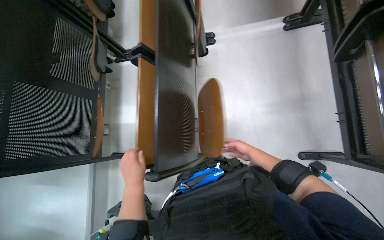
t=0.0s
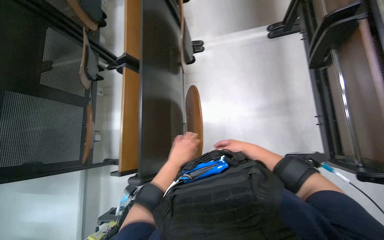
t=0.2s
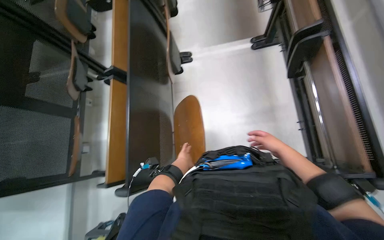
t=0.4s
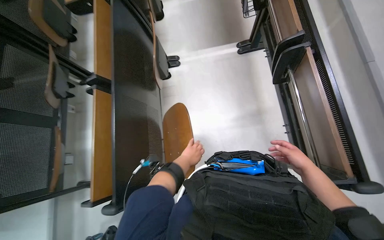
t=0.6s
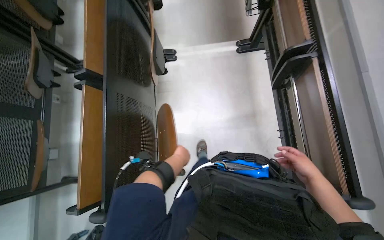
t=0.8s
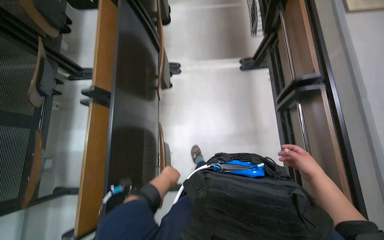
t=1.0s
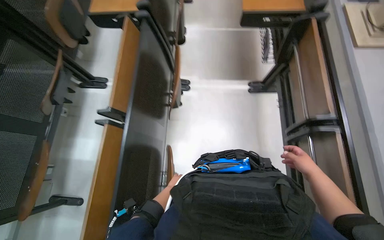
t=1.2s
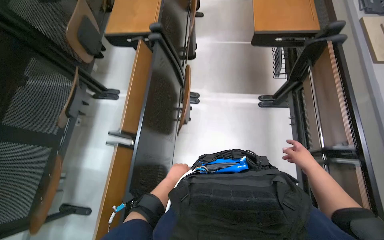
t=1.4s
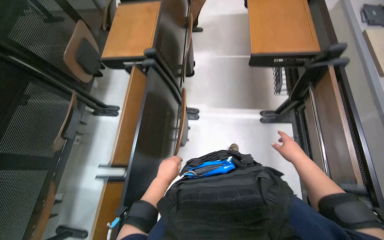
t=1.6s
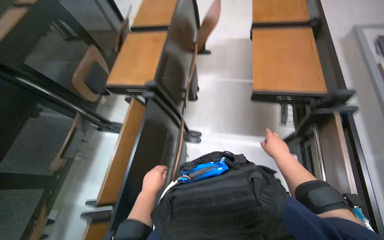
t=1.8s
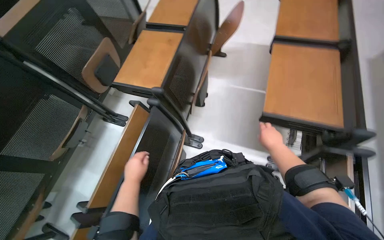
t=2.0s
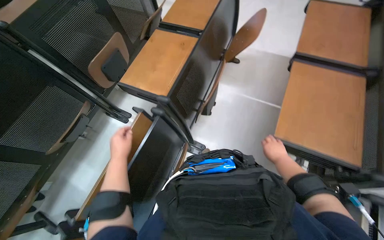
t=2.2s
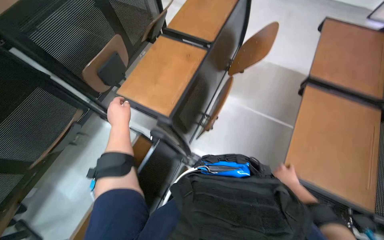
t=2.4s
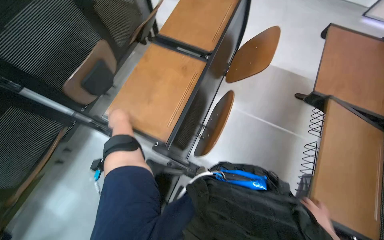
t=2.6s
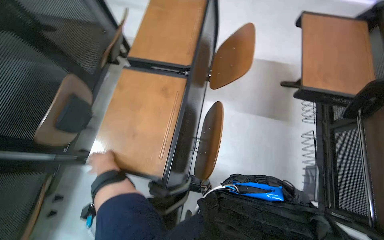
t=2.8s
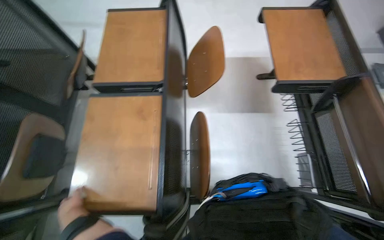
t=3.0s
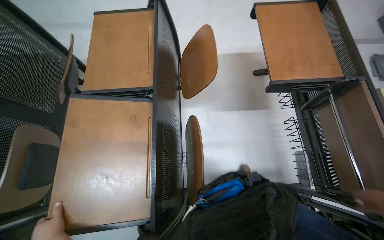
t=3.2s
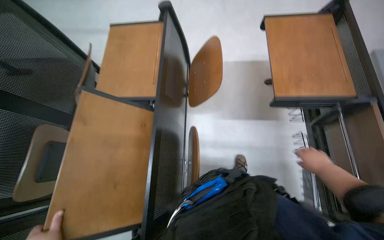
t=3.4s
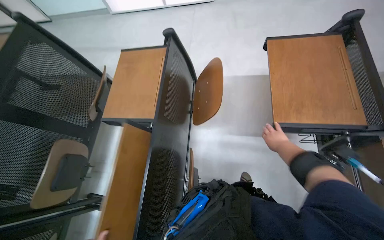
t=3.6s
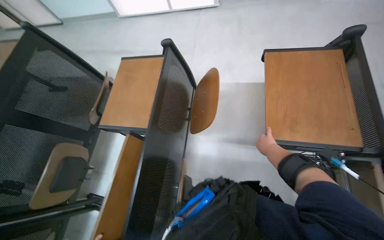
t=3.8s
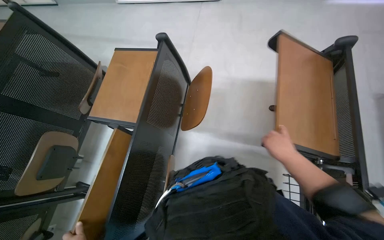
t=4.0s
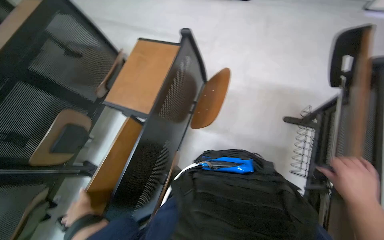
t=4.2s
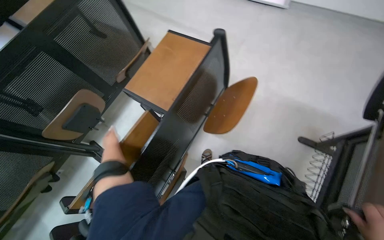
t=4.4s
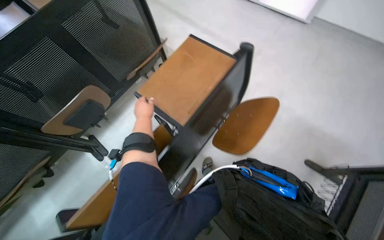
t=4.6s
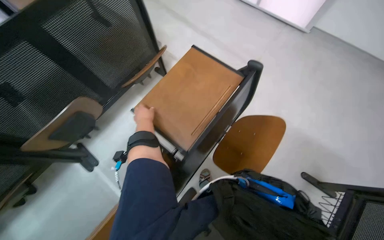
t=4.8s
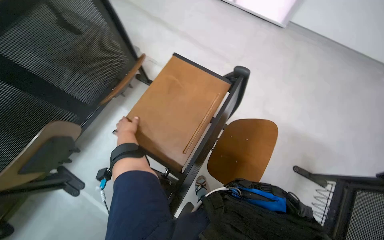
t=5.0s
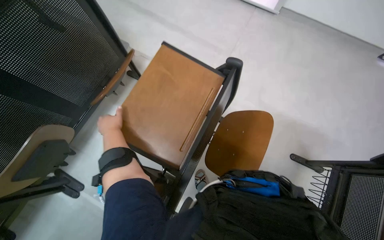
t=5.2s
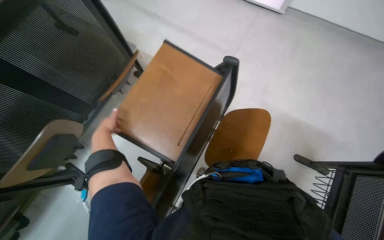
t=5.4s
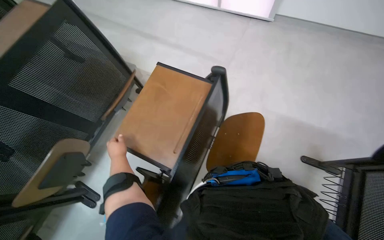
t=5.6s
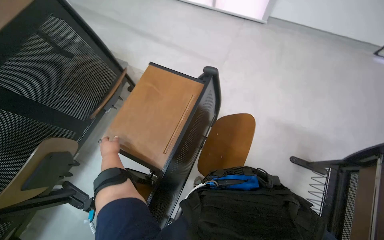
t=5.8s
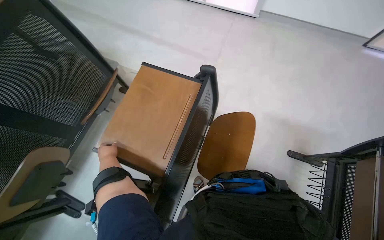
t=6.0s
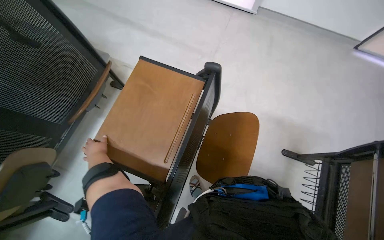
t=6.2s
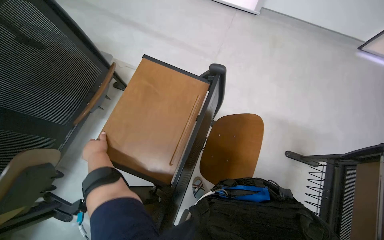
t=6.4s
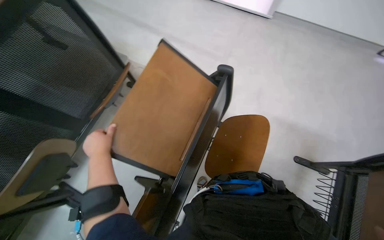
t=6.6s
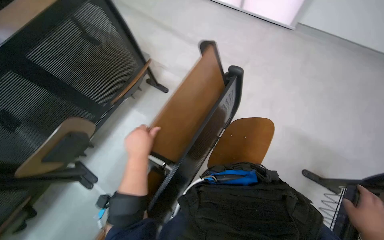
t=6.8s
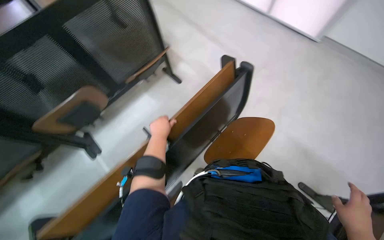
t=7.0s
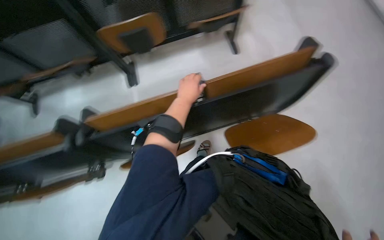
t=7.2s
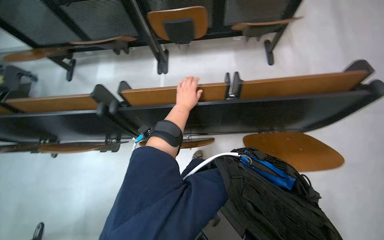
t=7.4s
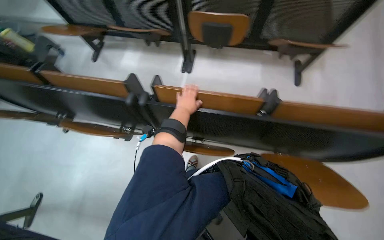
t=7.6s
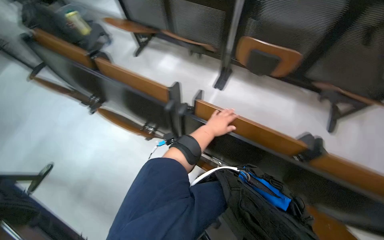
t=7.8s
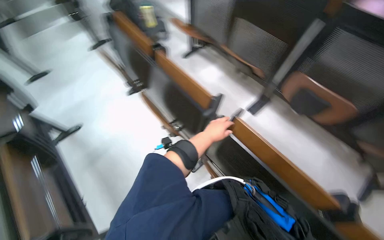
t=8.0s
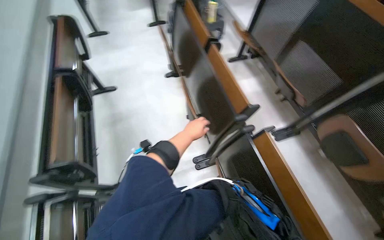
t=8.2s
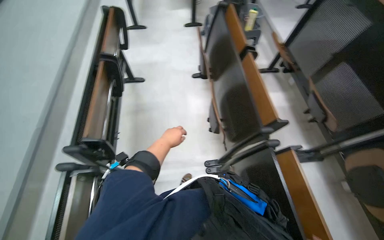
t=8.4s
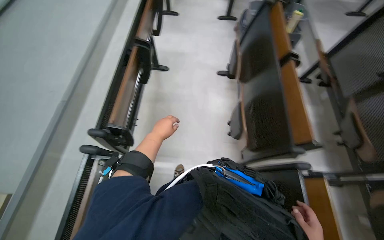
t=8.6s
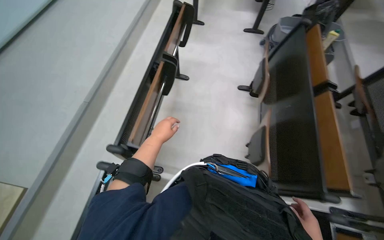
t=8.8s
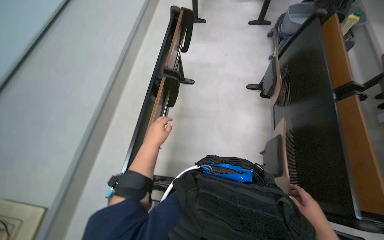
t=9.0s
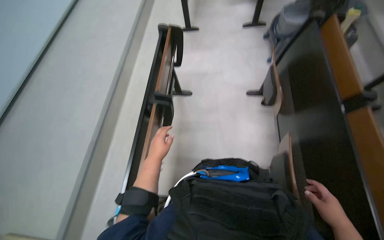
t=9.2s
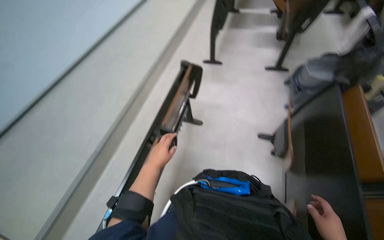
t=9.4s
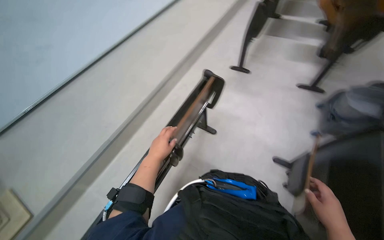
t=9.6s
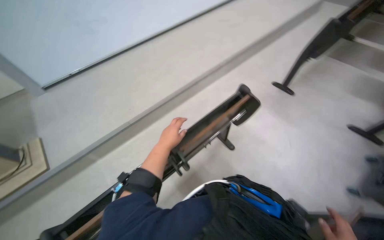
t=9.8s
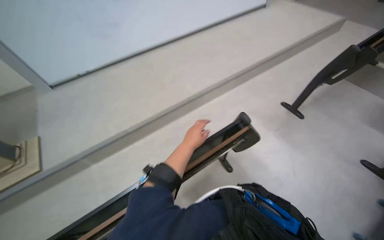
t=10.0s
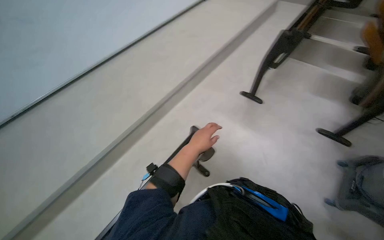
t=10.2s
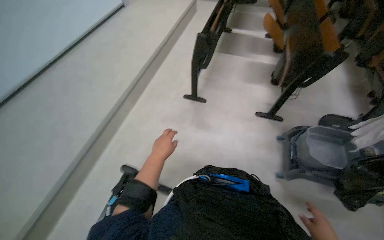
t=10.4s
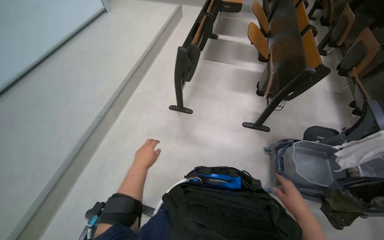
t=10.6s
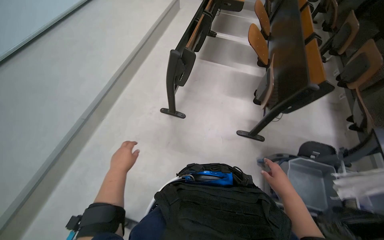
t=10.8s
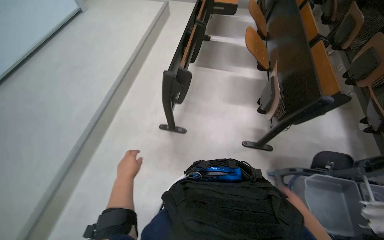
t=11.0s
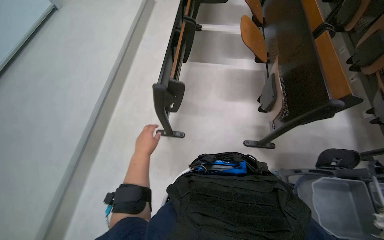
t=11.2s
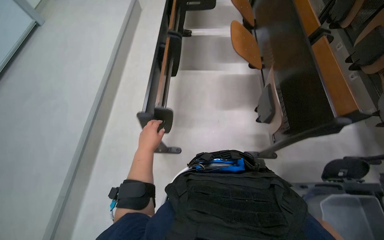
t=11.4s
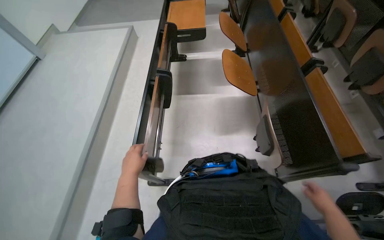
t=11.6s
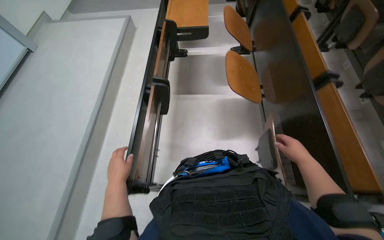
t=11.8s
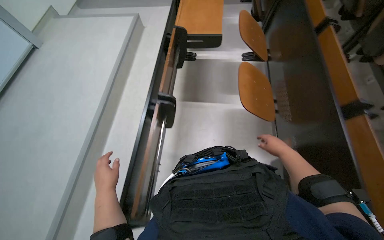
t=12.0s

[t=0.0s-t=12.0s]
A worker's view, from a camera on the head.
Job: organizing items.
The whole recording: Folding down classroom desks. The worker walks through the classroom and folds down the desks.
t=0.0s to t=1.6s: The wearer moves roughly 40 cm. The wearer looks approximately 10 degrees further upward.
t=1.6s to t=3.0s: The camera is carried some 80 cm.
t=3.0s to t=4.4s: The head turns to the left by roughly 35 degrees.
t=6.0s to t=7.6s: The wearer looks approximately 80 degrees further to the left.
t=7.6s to t=9.0s: The head travels roughly 60 cm. The head turns to the left by about 90 degrees.
t=9.0s to t=10.4s: The camera travels about 1 m.
t=10.4s to t=12.0s: The head travels approximately 1 m.

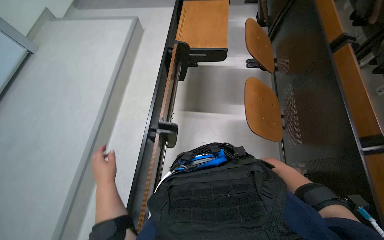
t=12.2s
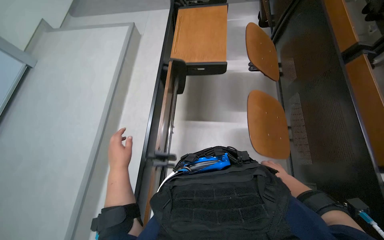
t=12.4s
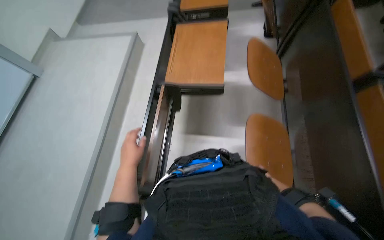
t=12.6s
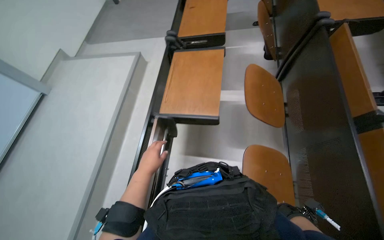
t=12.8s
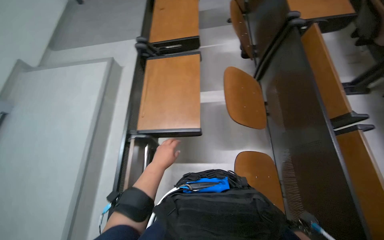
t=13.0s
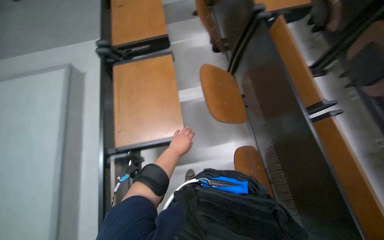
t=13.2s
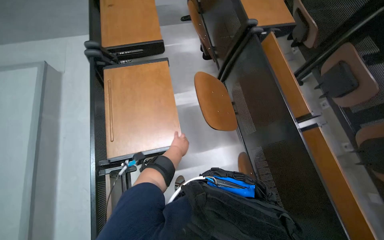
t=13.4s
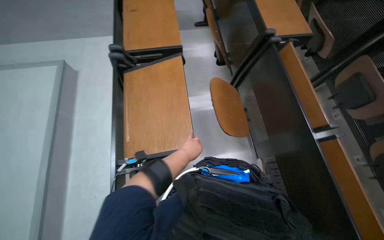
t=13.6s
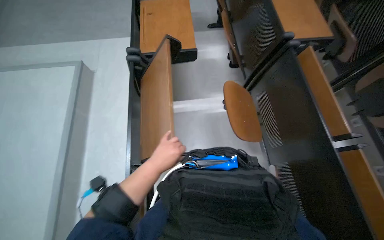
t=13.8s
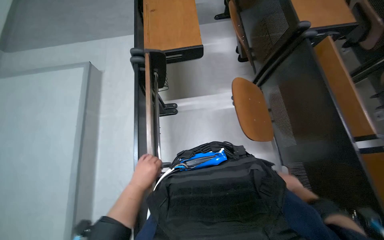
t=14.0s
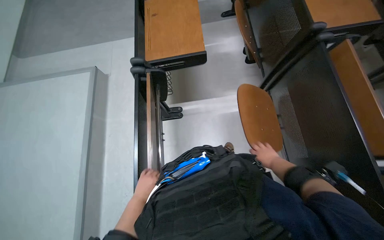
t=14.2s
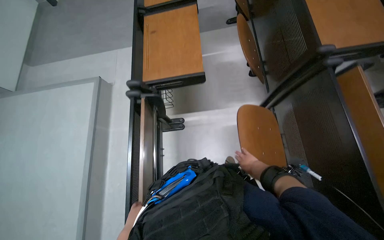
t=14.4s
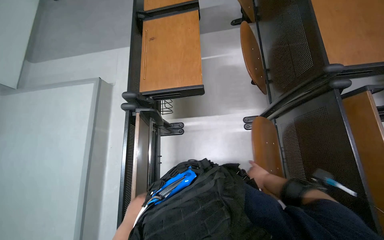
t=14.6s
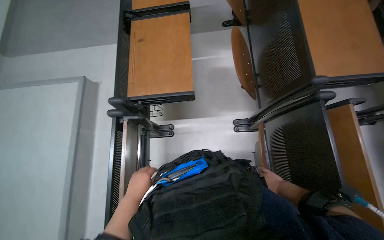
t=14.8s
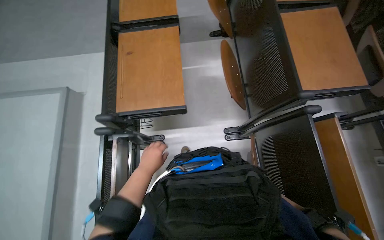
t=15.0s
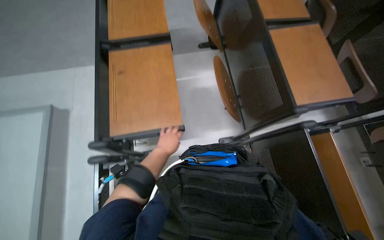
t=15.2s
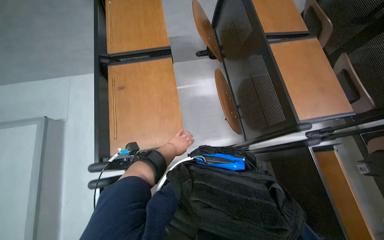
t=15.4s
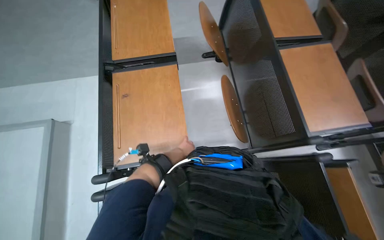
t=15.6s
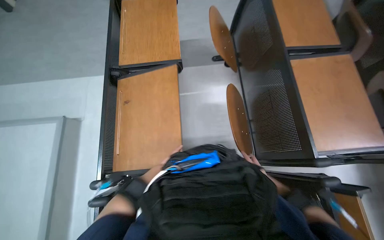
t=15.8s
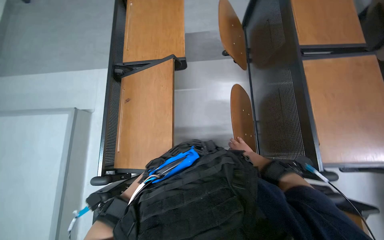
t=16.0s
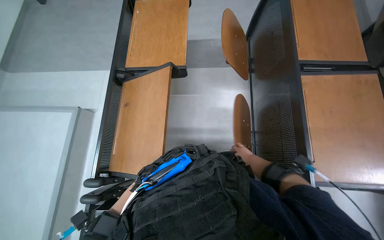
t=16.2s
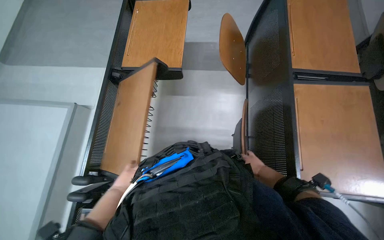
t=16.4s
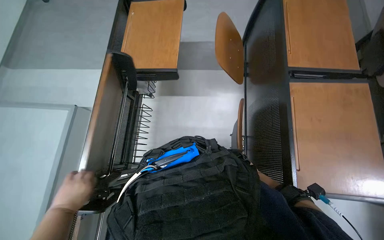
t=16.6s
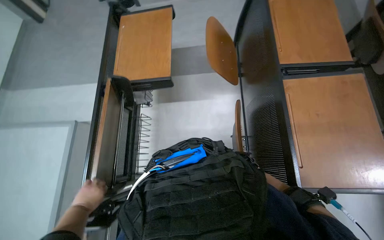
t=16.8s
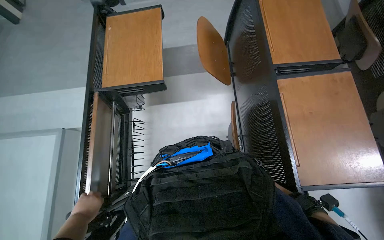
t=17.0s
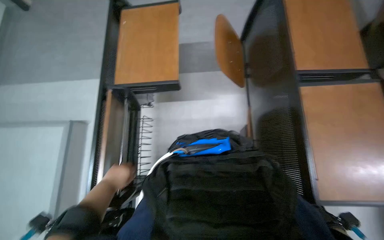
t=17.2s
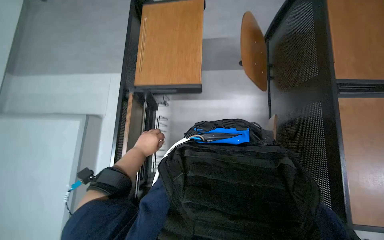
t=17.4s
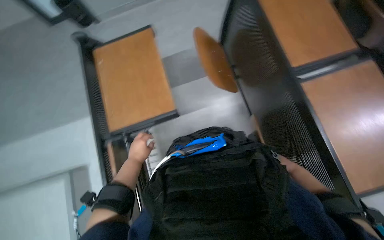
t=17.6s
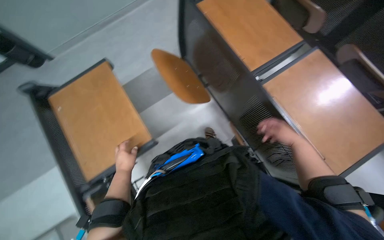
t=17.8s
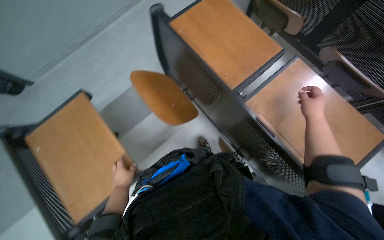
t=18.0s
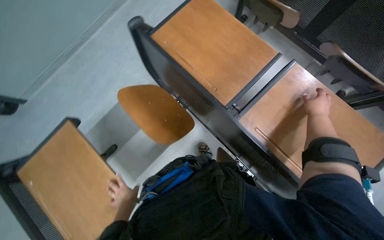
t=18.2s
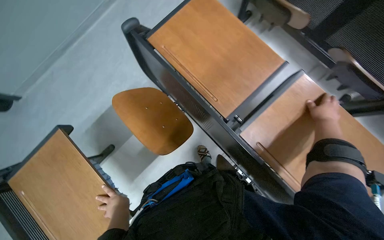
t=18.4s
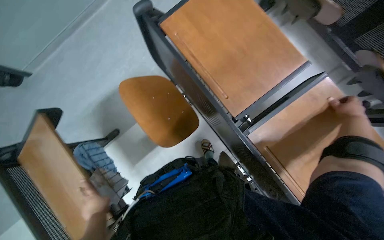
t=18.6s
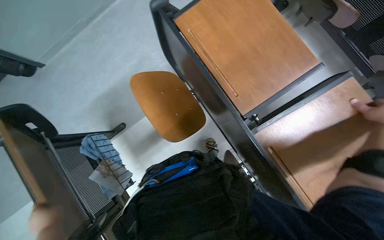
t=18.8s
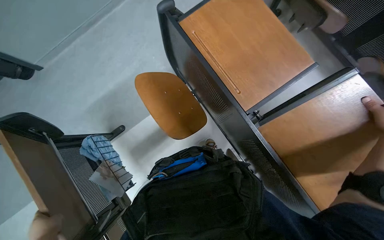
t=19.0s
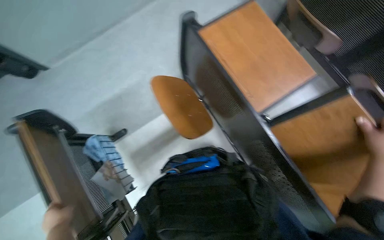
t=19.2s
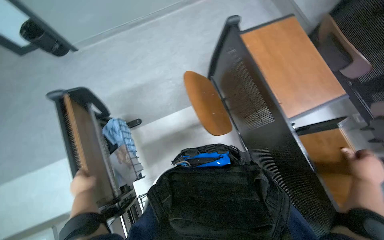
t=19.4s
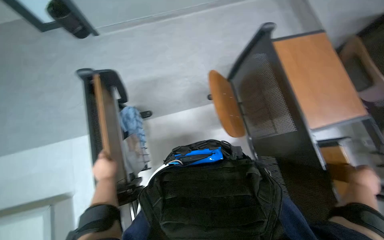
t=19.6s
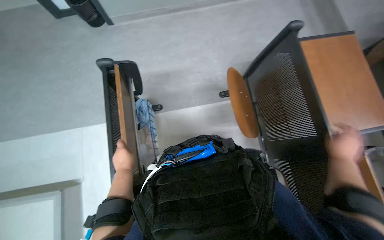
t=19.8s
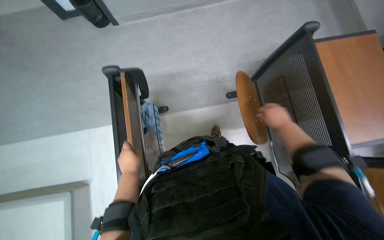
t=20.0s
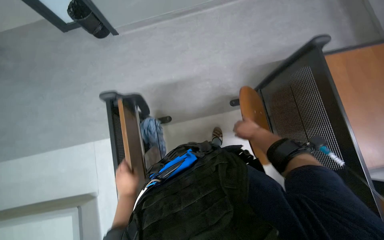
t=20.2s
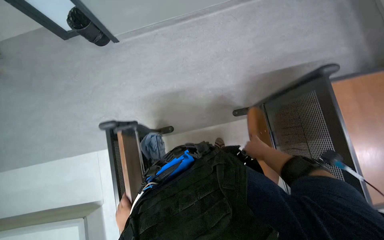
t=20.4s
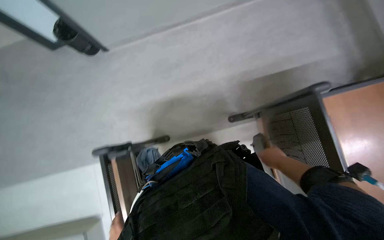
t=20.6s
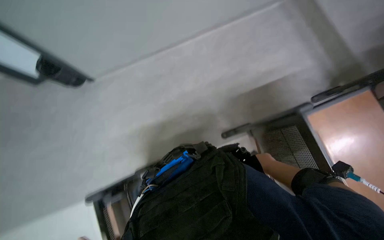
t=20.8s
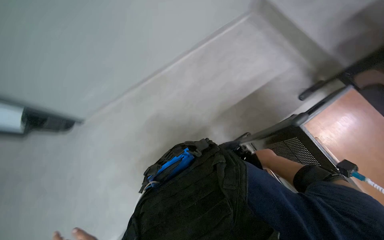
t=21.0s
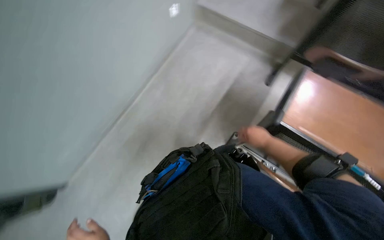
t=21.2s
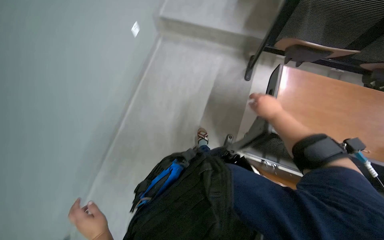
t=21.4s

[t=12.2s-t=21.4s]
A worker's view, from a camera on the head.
Job: organizing items.
The whole recording: Folding down classroom desks. The worker walks through the classroom and folds down the desks.
t=13.8s to t=15.2s: The camera travels some 50 cm.
t=15.2s to t=16.8s: The left hand moves to the left, approximately 20 cm.
t=16.8s to t=18.4s: The left hand moves to the right, roughly 15 cm.
t=18.4s to t=19.8s: The camera is carried approximately 40 cm. The scene rotates clockwise by approximately 35 degrees.
t=19.8s to t=21.4s: The camera travels some 40 cm.
